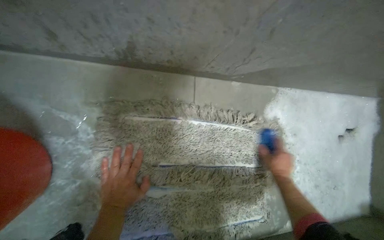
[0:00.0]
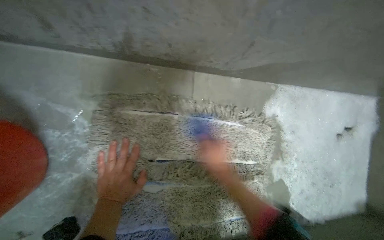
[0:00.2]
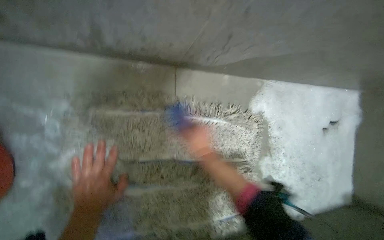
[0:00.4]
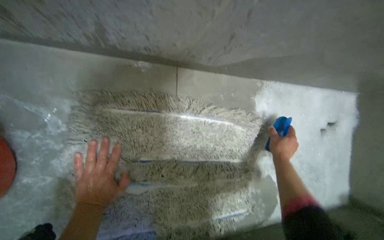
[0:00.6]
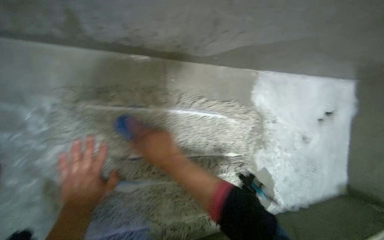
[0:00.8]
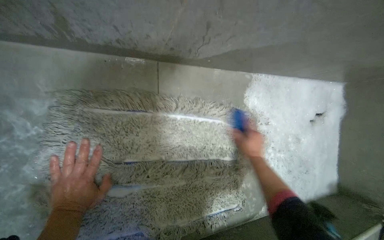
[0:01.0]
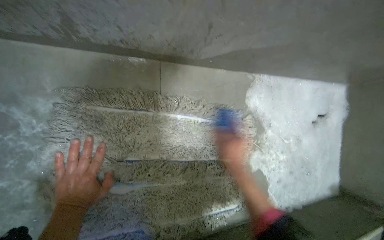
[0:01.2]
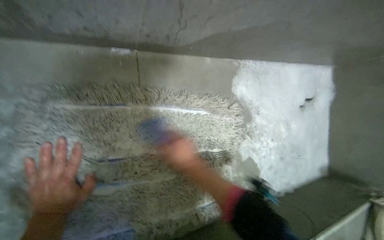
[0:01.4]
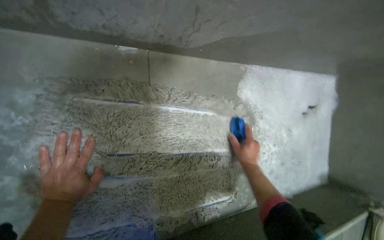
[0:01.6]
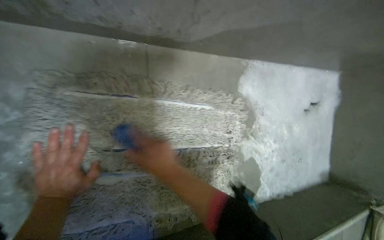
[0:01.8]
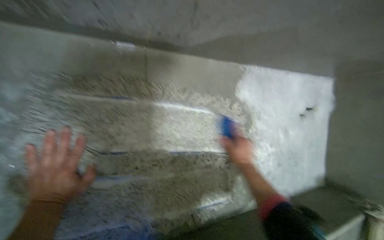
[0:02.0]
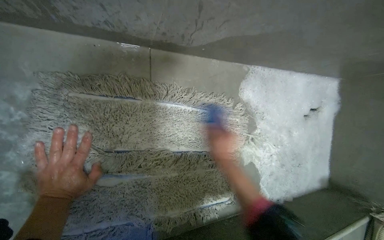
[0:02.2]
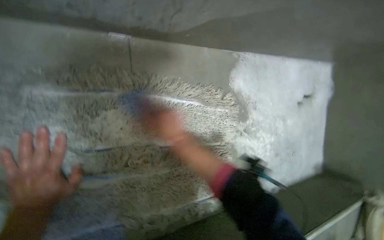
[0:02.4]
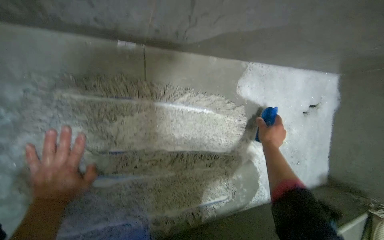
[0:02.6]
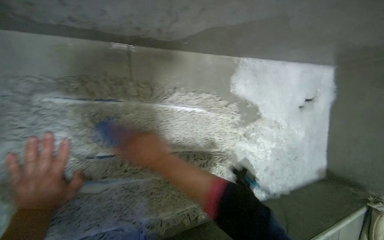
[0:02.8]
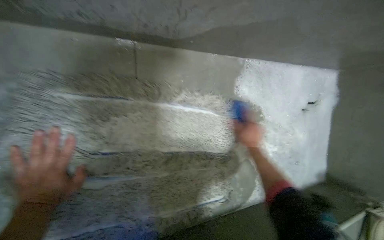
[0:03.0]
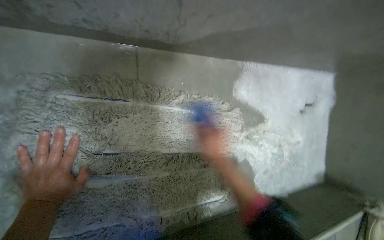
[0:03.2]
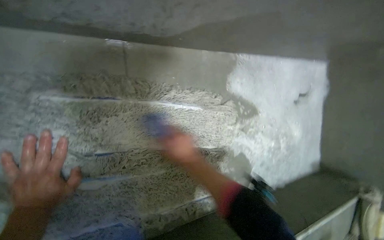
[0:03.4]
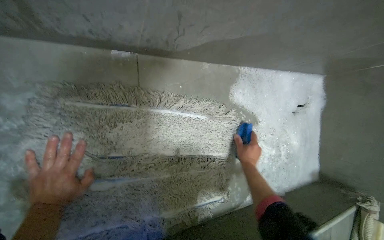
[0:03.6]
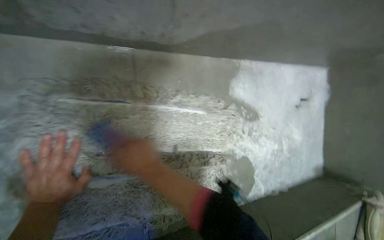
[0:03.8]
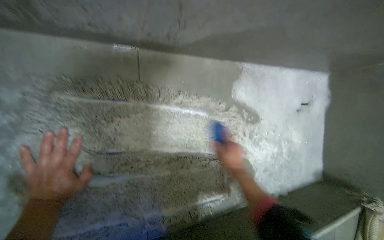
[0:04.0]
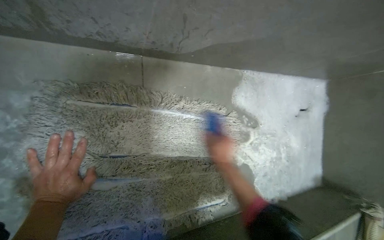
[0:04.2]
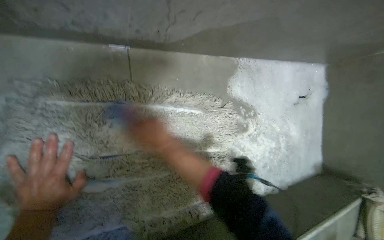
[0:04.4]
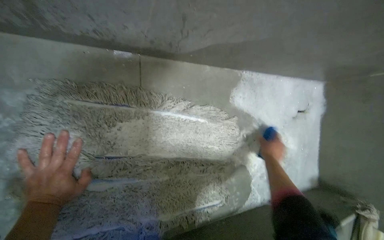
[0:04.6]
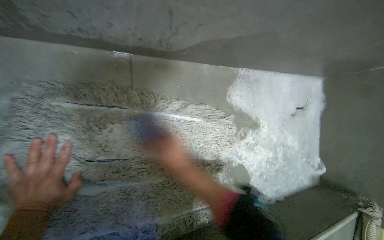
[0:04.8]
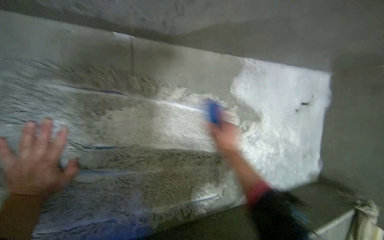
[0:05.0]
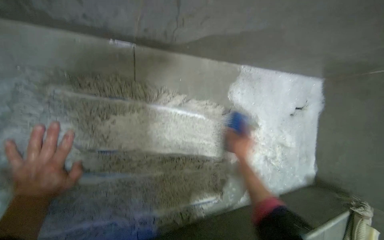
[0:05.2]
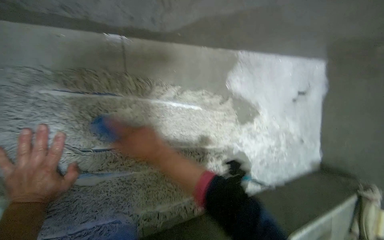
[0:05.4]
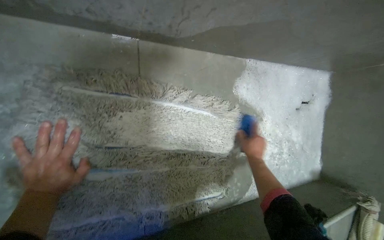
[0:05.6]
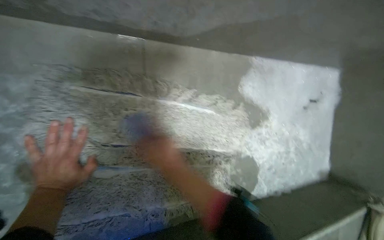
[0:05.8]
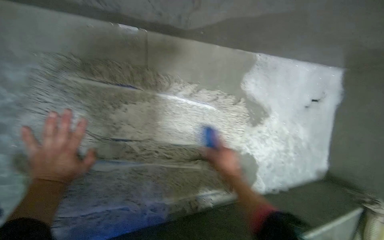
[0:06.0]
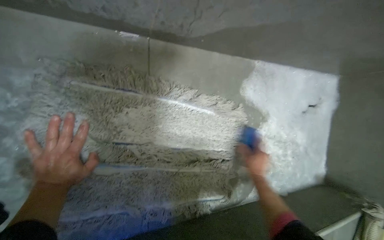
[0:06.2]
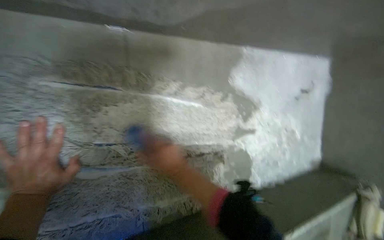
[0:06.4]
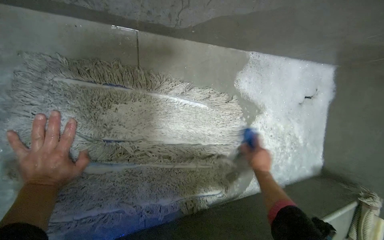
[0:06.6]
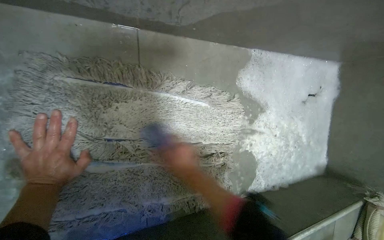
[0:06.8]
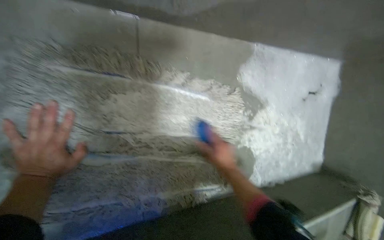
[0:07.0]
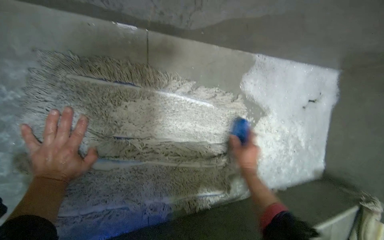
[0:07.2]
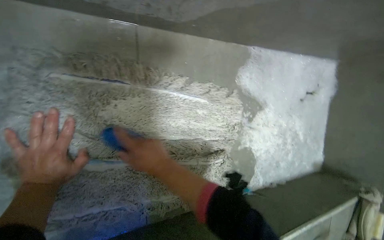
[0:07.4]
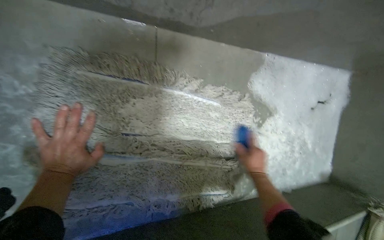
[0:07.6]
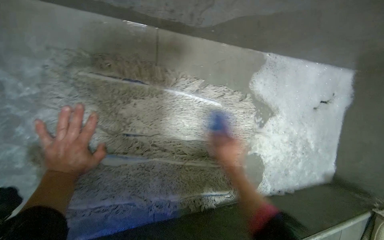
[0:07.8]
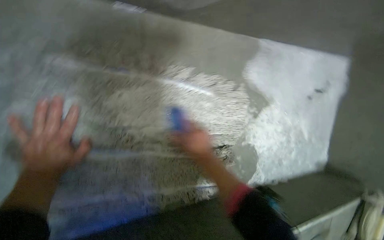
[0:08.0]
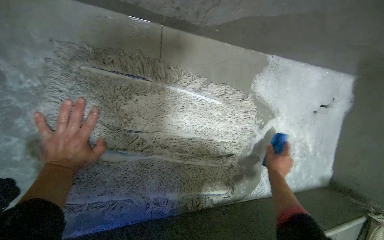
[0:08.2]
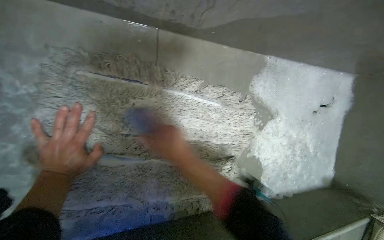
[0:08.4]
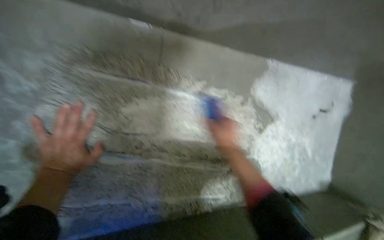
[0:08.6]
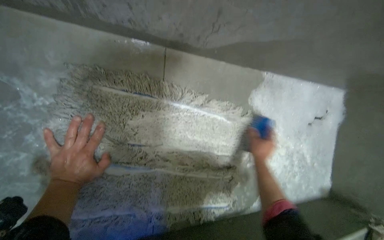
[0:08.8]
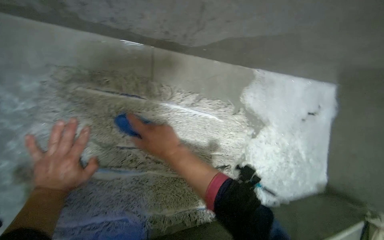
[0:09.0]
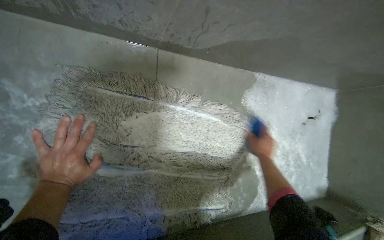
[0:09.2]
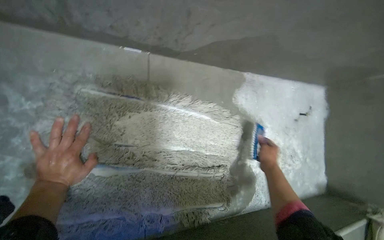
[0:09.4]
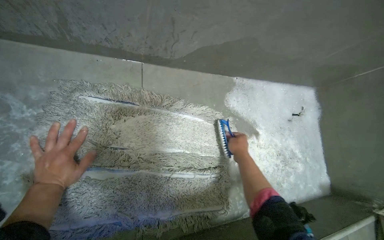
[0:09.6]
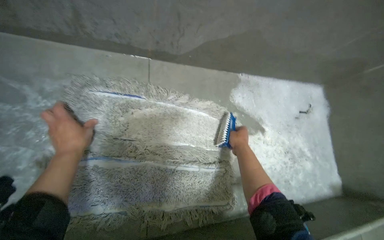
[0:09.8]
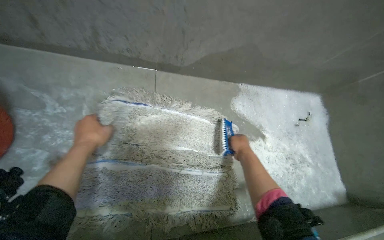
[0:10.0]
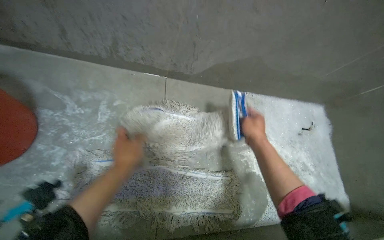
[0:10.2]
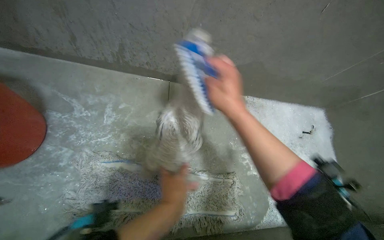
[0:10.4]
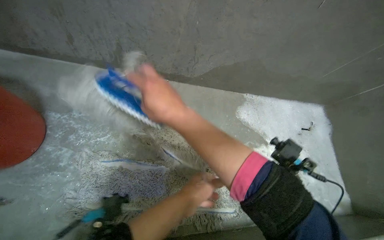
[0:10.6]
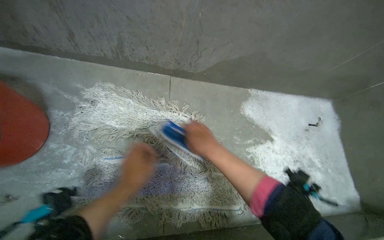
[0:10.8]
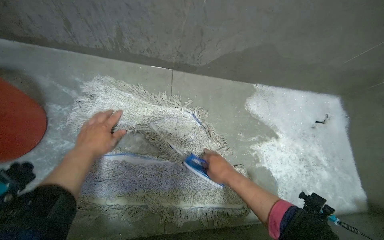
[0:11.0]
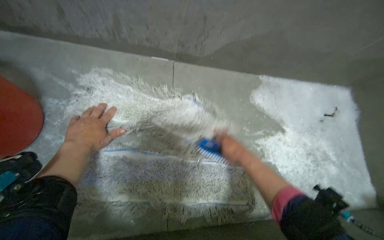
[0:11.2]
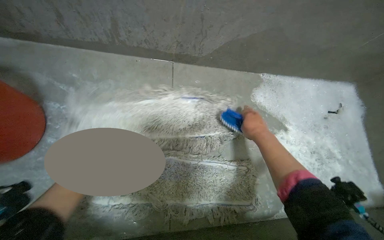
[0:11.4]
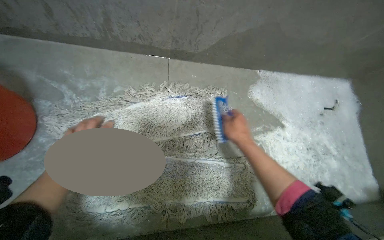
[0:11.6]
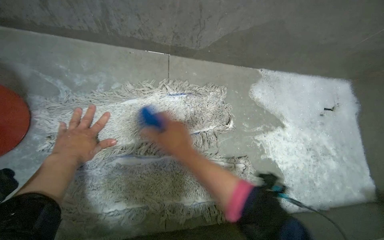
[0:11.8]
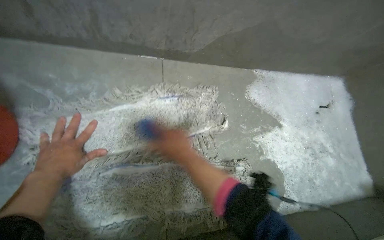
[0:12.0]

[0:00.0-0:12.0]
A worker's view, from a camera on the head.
Job: preparing cleaning supplies.
The whole recording: Cleaning flat mop head with soap. The worker scrubs a flat mop head with a bar of soap and rinses it in a bucket.
0:04.4 to 0:06.0: The right hand goes roughly 10 cm down the picture.
0:07.6 to 0:09.0: The right hand moves up the picture, approximately 10 cm, and reaches about 10 cm to the right, then returns.
0:09.0 to 0:10.4: The view tilts about 20 degrees upward. The left hand goes about 25 cm to the right, while the right hand shifts about 25 cm nearer to the camera and up the picture.
0:10.4 to 0:12.0: The left hand moves to the left, approximately 30 cm. The right hand swings left and right, approximately 20 cm each way, with 2 reversals.

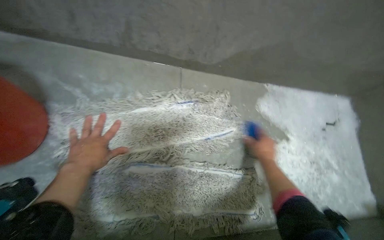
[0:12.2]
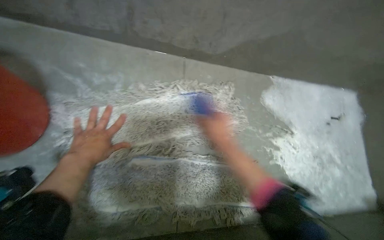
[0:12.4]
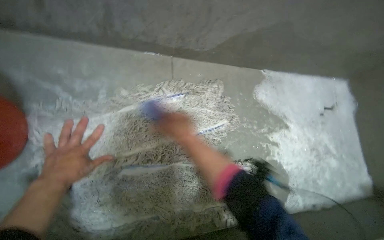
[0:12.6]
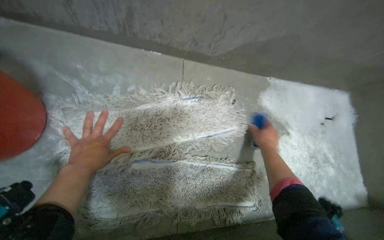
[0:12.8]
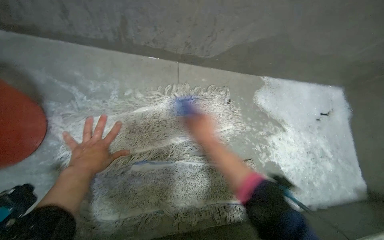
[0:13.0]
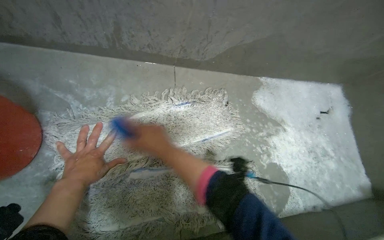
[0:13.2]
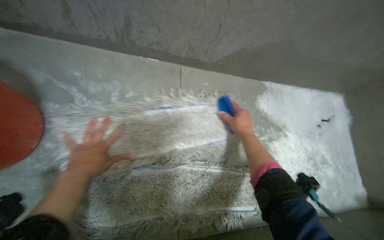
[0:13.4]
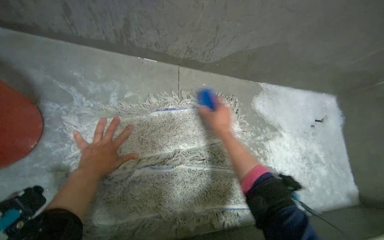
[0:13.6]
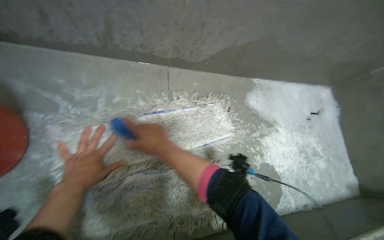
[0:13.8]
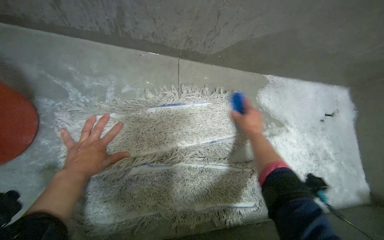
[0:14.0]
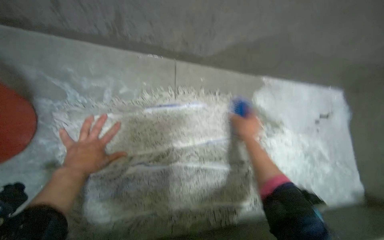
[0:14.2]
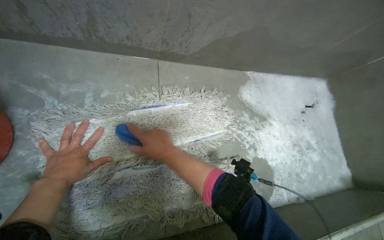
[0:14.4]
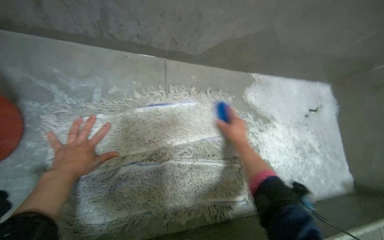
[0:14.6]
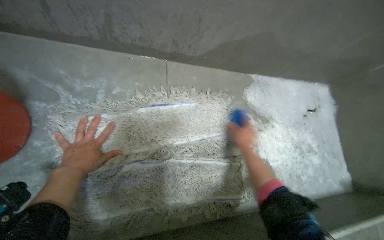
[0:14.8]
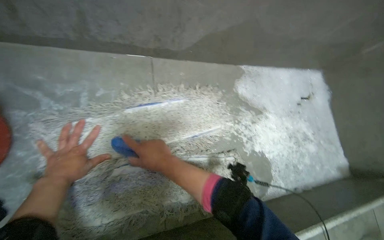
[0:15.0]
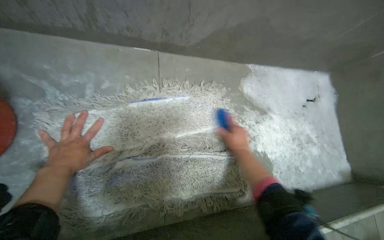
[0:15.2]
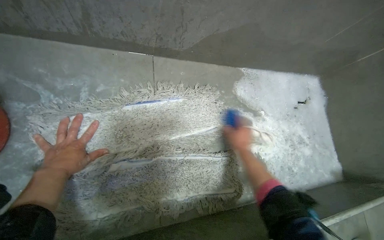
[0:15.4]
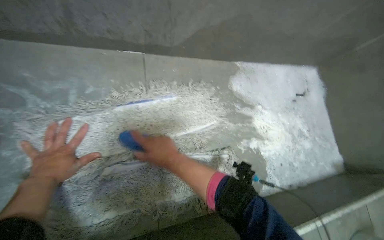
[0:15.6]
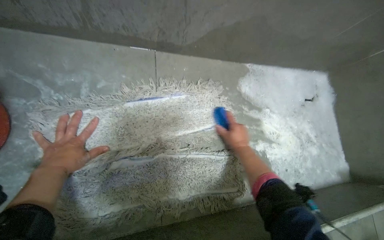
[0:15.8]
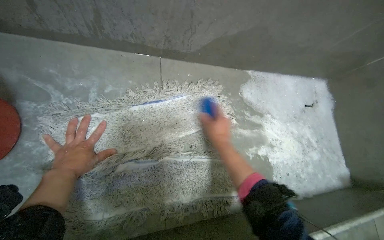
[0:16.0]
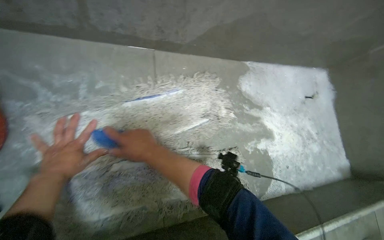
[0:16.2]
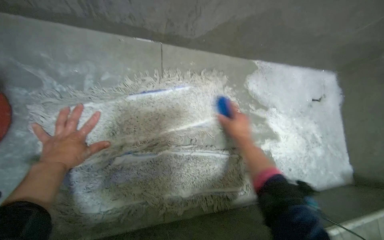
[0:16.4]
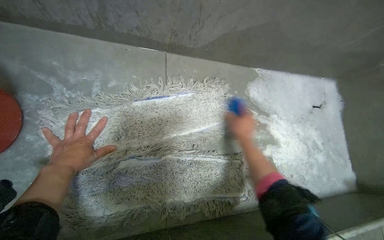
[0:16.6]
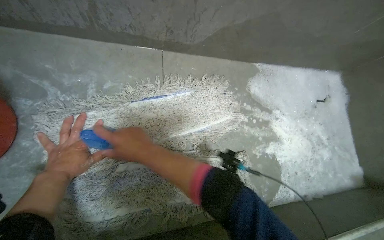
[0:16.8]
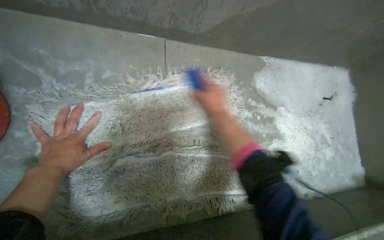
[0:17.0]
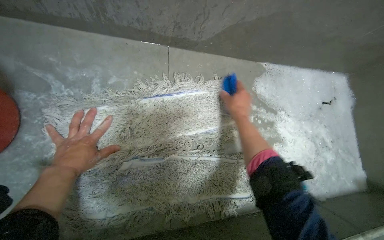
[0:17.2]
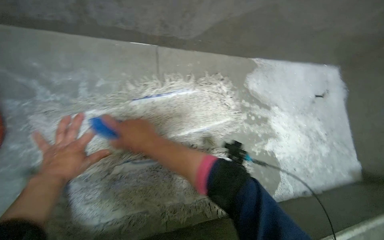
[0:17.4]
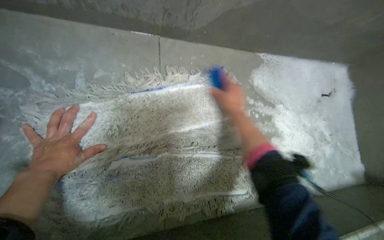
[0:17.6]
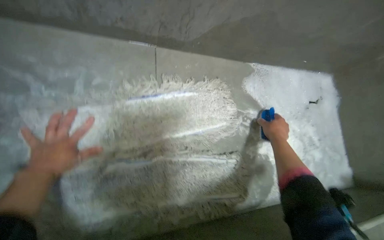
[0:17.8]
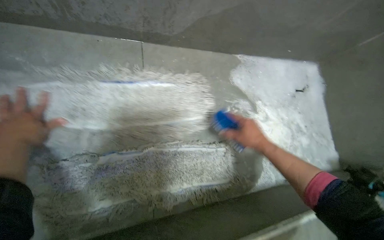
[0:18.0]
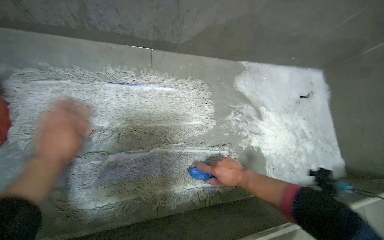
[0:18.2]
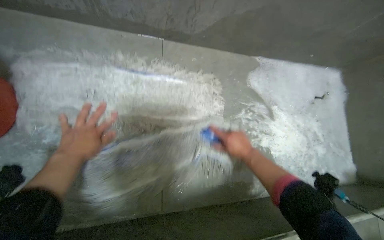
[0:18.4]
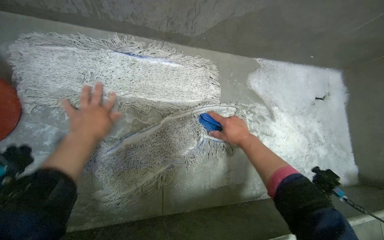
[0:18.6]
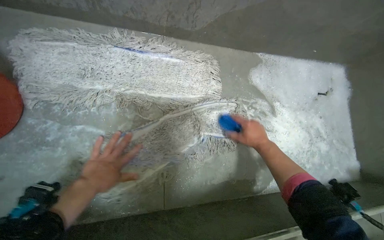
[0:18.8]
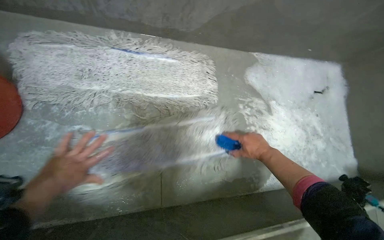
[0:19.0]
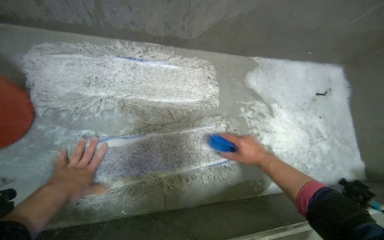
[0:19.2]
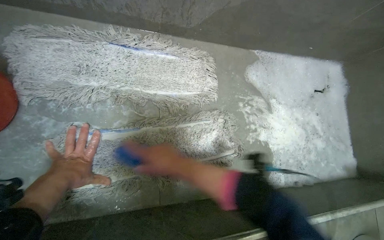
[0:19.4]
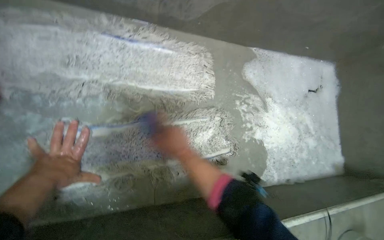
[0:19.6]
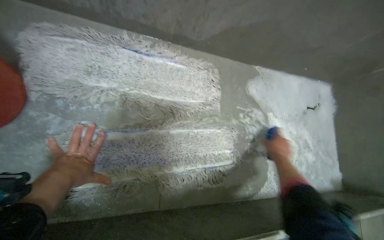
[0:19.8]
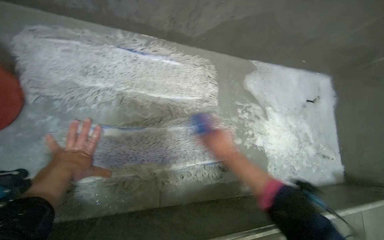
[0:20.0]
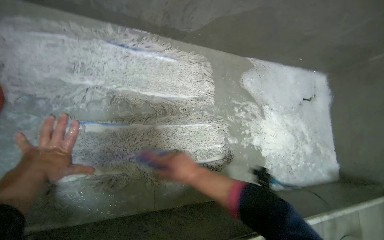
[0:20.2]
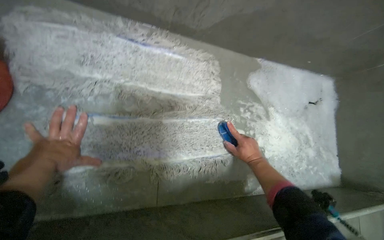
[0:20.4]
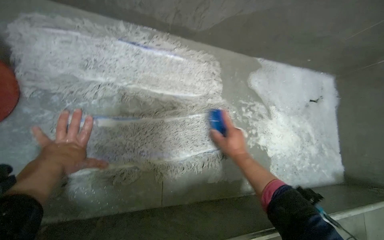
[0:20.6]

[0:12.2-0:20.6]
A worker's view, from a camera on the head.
Job: preparing cleaning supplies.
The whole recording: Cleaning flat mop head with soap. The worker scrubs a flat mop head with a bar of soap and rinses it in a bucket.
0:12.2 to 0:13.6: The right hand travels to the left by about 10 cm.
0:13.6 to 0:15.0: The right hand moves down the picture, some 10 cm, and reaches some 20 cm to the left, then returns.
0:15.0 to 0:16.4: The right hand moves left and right over approximately 30 cm, changing direction 2 times.
0:17.8 to 0:19.2: The left hand heads down the picture, covering about 10 cm, and moves approximately 5 cm to the right and comes back.
0:19.2 to 0:20.6: The right hand moves left and right over roughly 30 cm, changing direction 2 times.
